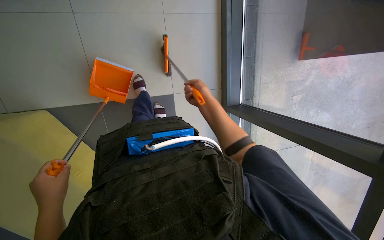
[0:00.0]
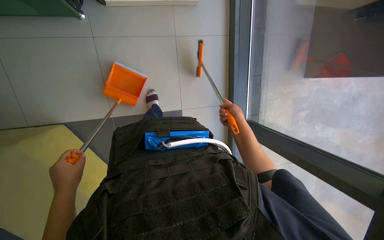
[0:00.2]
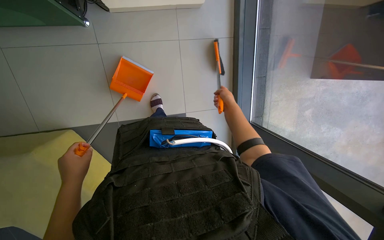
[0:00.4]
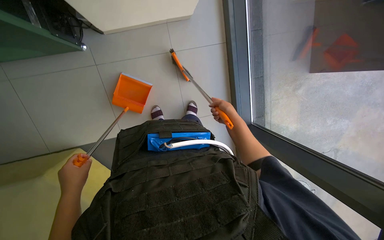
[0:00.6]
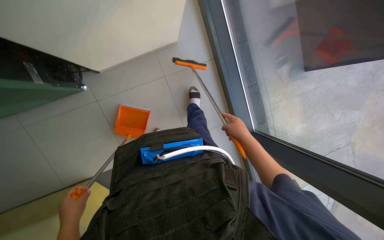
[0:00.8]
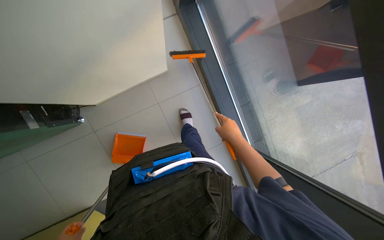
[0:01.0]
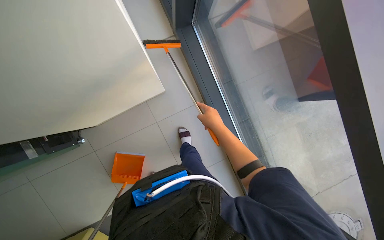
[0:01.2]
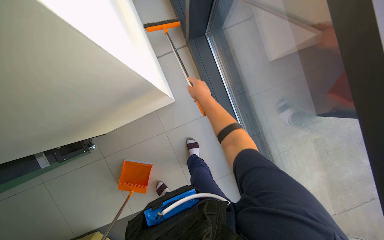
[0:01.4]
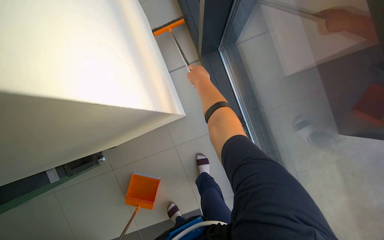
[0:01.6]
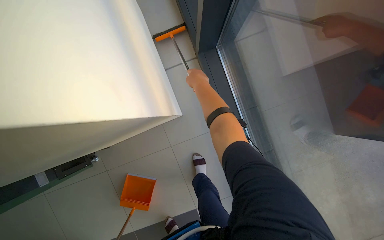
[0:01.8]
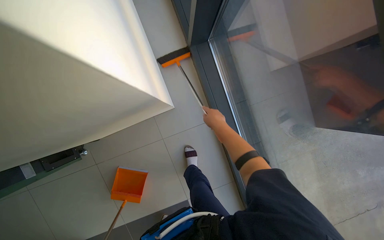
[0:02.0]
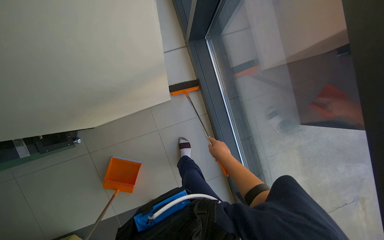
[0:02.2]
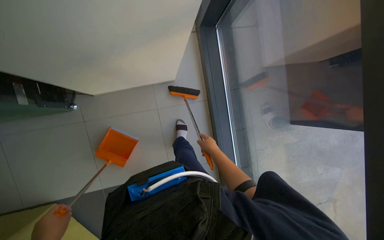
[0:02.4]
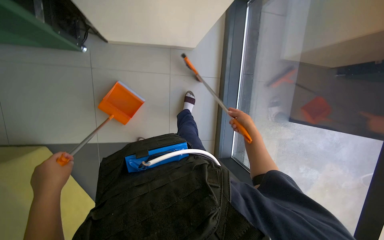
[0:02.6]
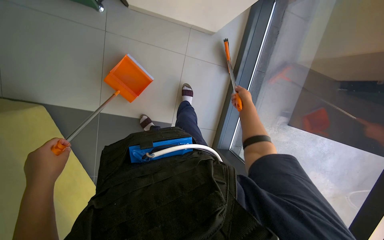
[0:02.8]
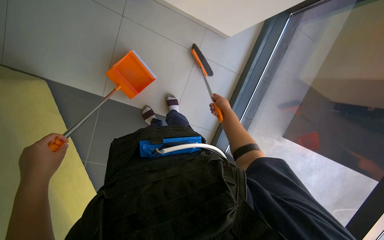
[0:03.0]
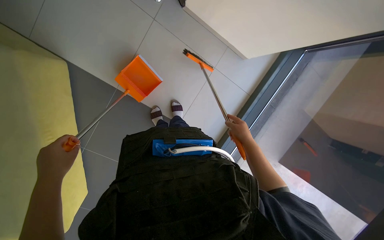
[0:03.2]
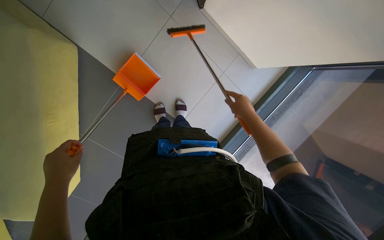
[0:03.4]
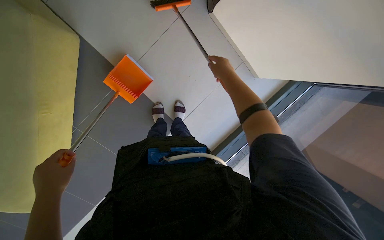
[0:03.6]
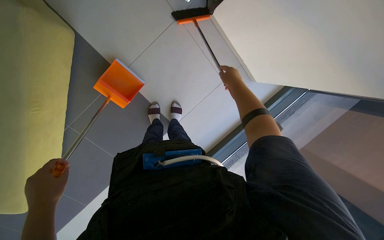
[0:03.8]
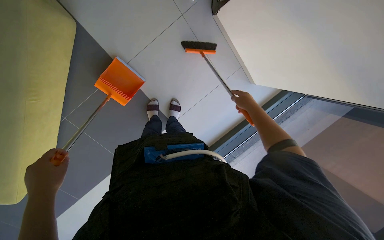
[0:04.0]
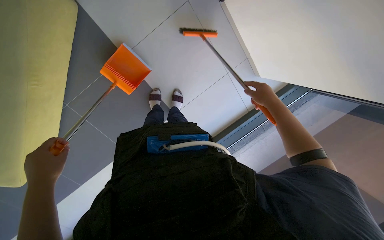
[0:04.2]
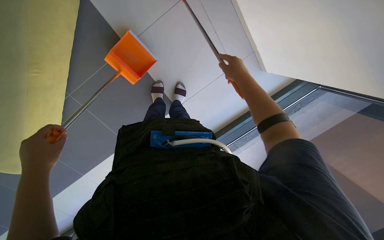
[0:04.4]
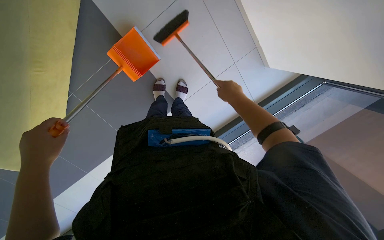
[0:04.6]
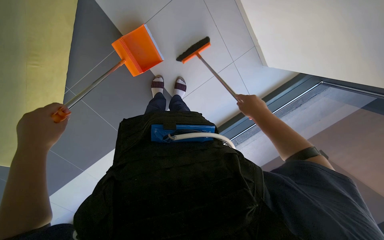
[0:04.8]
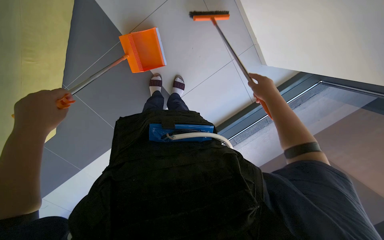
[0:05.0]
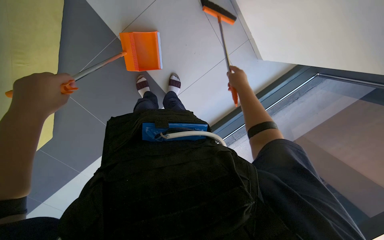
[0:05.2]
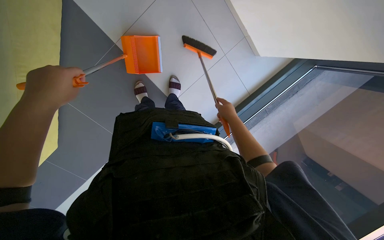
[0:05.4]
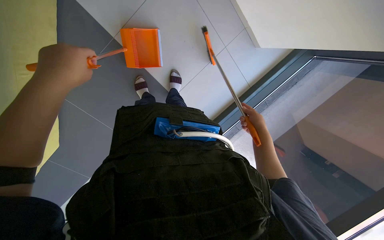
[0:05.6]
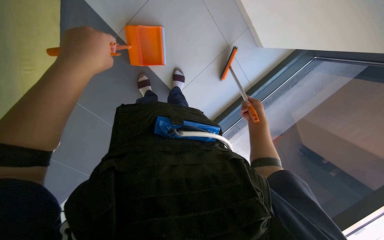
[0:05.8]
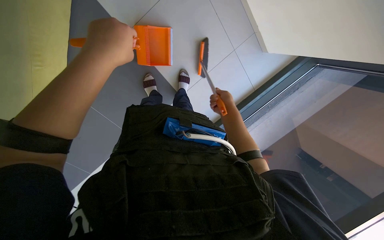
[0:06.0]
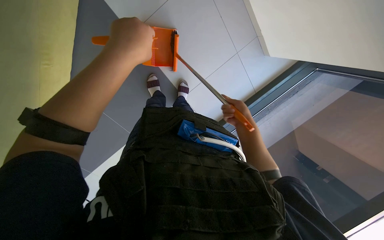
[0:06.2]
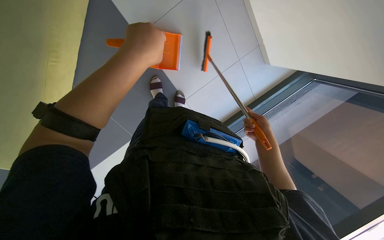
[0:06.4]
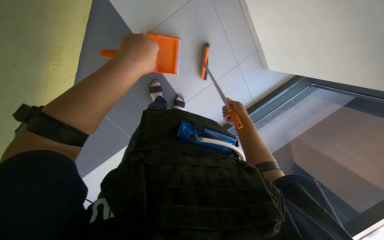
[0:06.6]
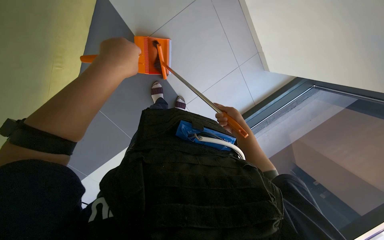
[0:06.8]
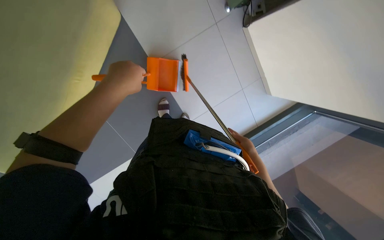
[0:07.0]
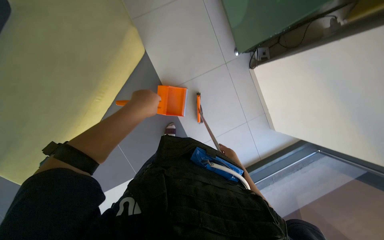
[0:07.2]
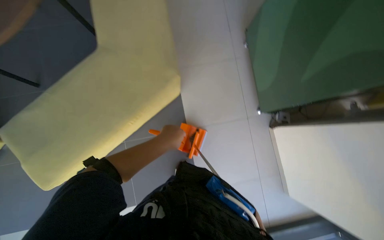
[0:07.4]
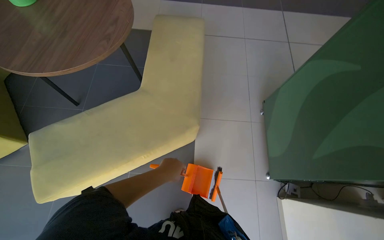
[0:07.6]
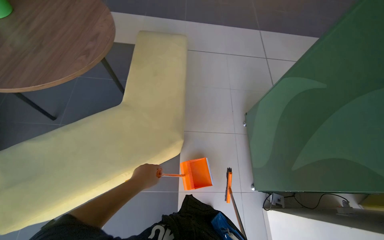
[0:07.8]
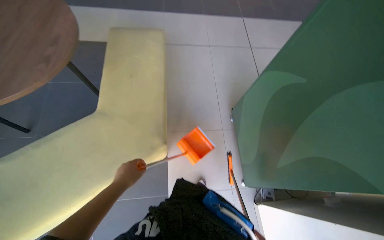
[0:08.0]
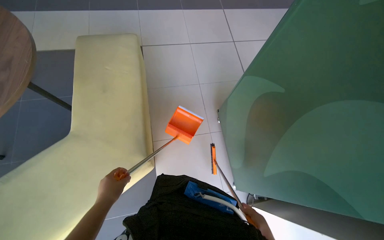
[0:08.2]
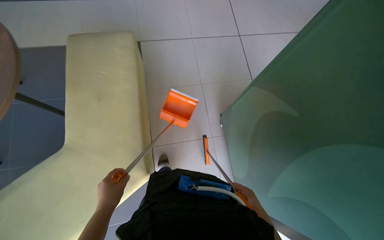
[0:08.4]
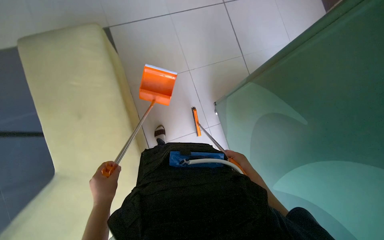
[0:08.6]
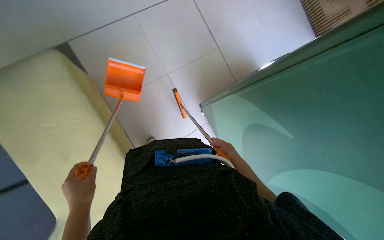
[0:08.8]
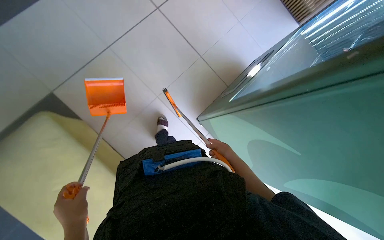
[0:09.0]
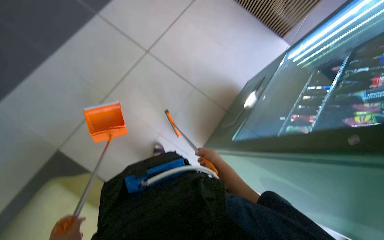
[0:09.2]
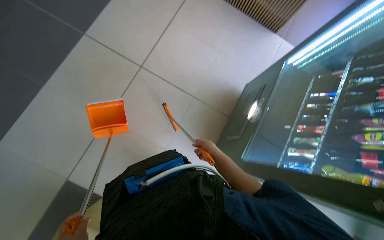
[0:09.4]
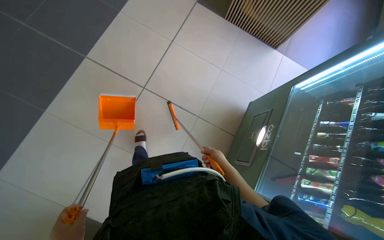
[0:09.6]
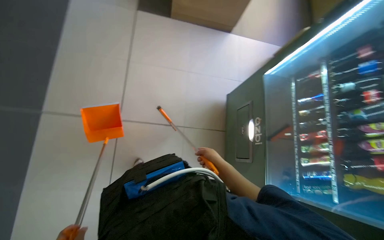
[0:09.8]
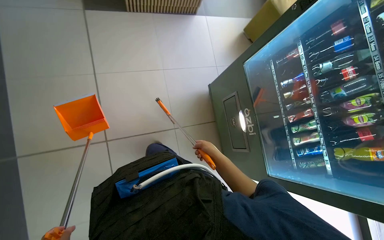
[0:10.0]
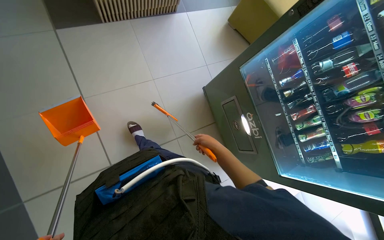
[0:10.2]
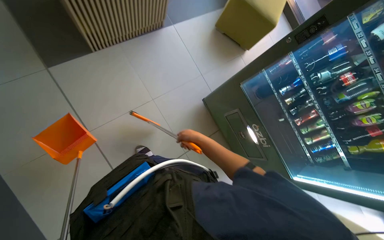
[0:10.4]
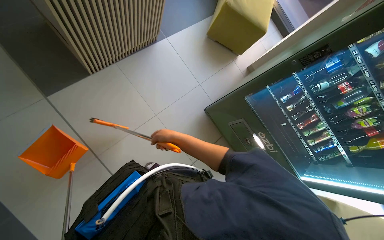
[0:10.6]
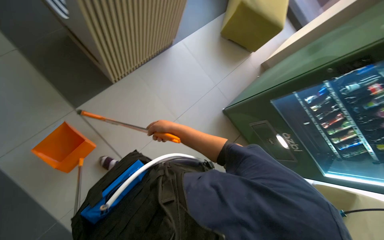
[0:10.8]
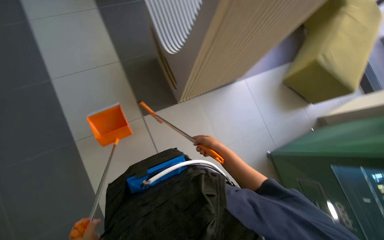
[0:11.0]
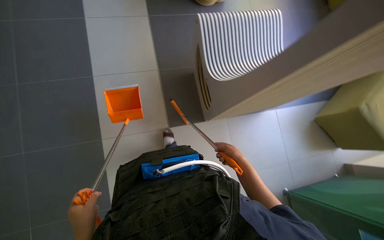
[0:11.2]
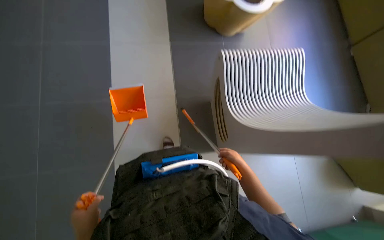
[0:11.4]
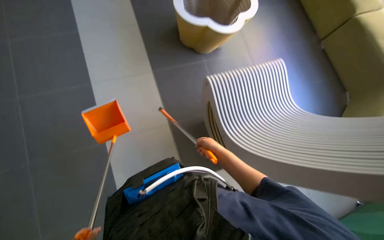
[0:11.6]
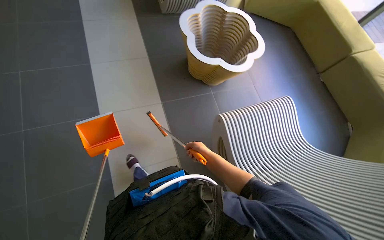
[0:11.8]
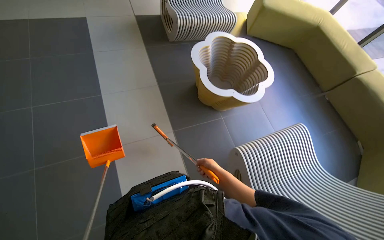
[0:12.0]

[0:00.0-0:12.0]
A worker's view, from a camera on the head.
Job: sweeping floor.
The whole recording: Sweeping floor with broom and dustpan. The worker sweeps the floor with a broom and collects debris with a dustpan.
0:00.0 to 0:01.6: The camera is aimed some 15 degrees further to the left. The view tips upward by roughly 30 degrees. The right hand goes down the picture and returns, some 5 cm each way.
0:01.6 to 0:03.0: The camera sweeps to the right, by some 20 degrees. The view tips downward by roughly 15 degrees. The scene rotates clockwise by about 40 degrees.
0:03.0 to 0:04.4: The scene rotates clockwise by about 30 degrees. The right hand goes roughly 25 cm up the picture and nearer to the camera.
0:04.4 to 0:06.0: The right hand is displaced farther from the camera and down the picture by about 20 cm, while the left hand shifts approximately 35 cm up the picture, to the right and nearer to the camera.
0:06.0 to 0:07.6: The wearer looks approximately 55 degrees further upward. Everything in view rotates approximately 45 degrees clockwise.
0:07.6 to 0:09.0: The wearer looks some 50 degrees further to the right. The view tilts roughly 20 degrees downward.
0:09.0 to 0:10.4: The camera is carried some 40 cm. The wearer looks approximately 15 degrees further upward. The scene rotates counterclockwise by about 45 degrees.
0:10.4 to 0:12.0: The camera is carried some 40 cm. The view tilts about 30 degrees upward.

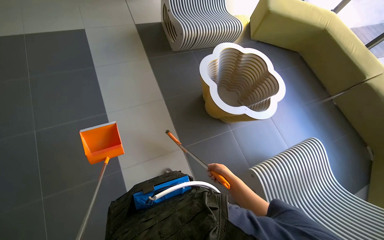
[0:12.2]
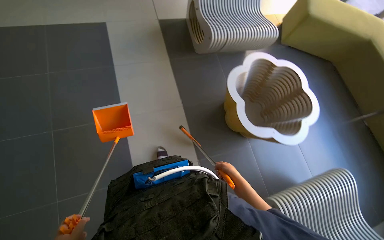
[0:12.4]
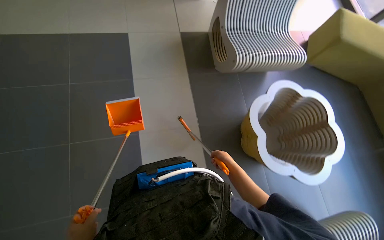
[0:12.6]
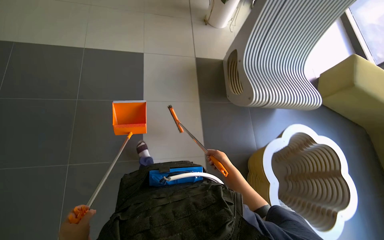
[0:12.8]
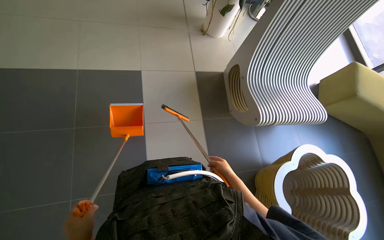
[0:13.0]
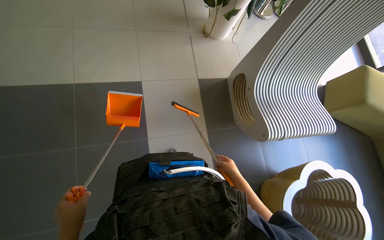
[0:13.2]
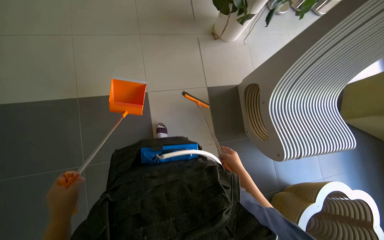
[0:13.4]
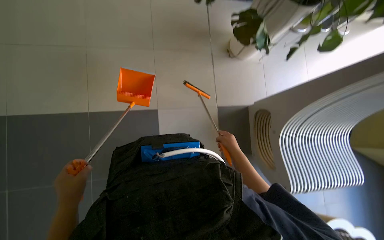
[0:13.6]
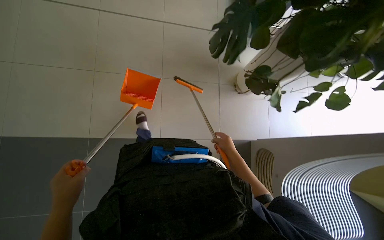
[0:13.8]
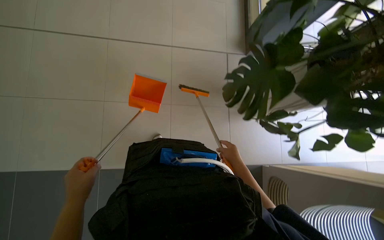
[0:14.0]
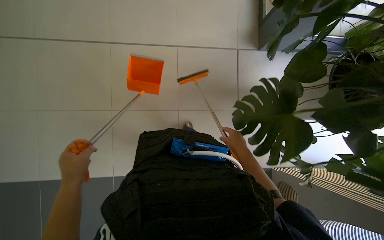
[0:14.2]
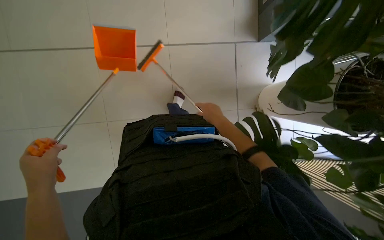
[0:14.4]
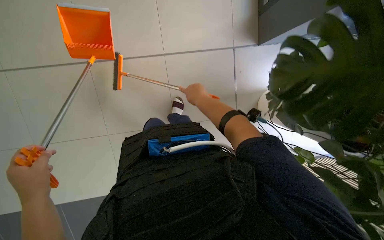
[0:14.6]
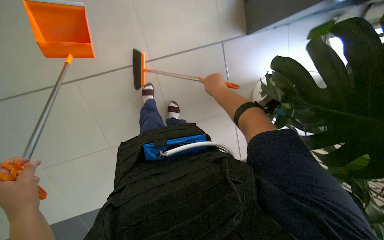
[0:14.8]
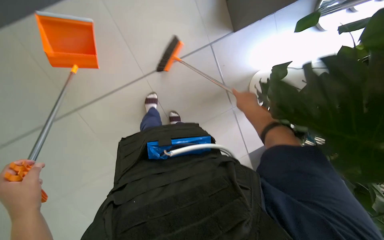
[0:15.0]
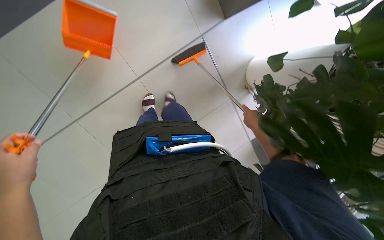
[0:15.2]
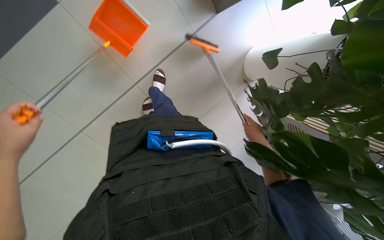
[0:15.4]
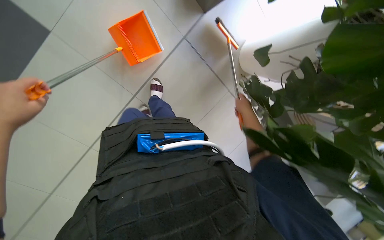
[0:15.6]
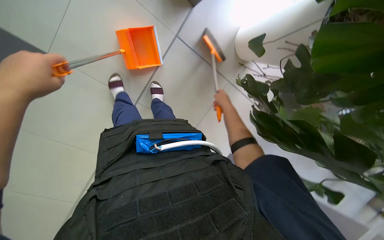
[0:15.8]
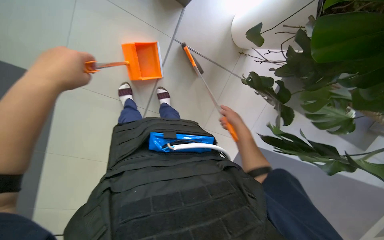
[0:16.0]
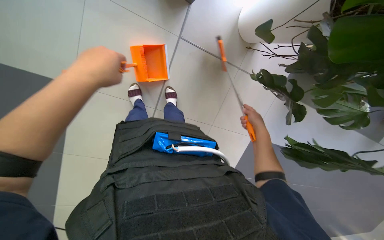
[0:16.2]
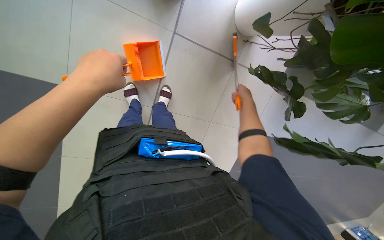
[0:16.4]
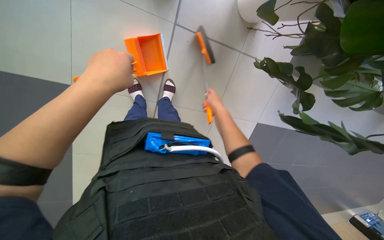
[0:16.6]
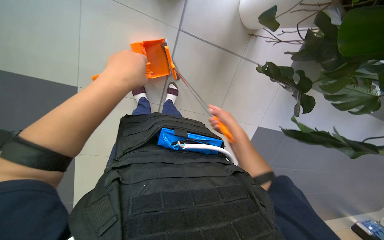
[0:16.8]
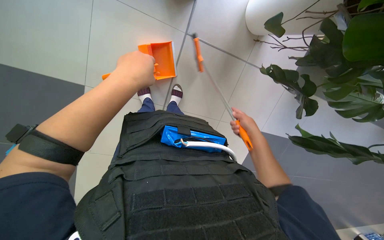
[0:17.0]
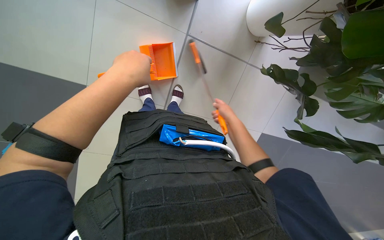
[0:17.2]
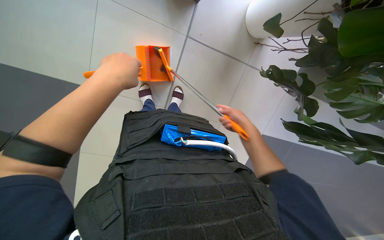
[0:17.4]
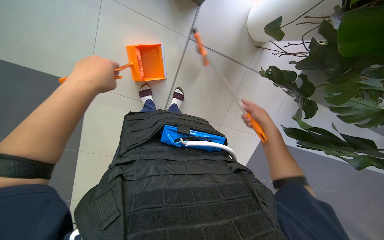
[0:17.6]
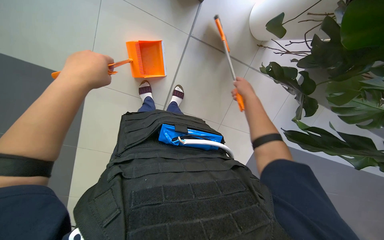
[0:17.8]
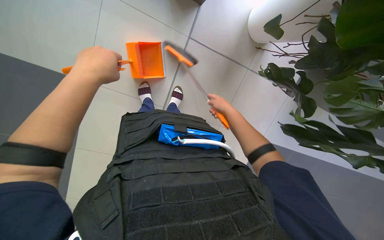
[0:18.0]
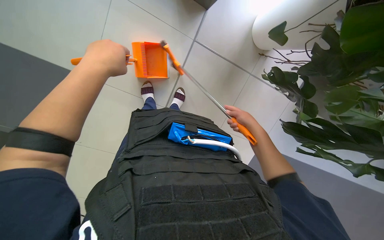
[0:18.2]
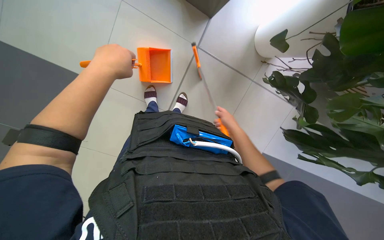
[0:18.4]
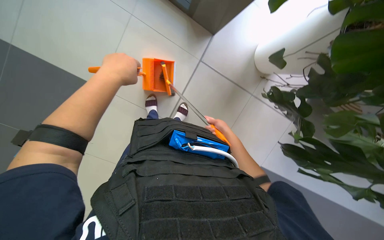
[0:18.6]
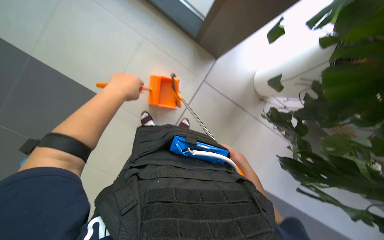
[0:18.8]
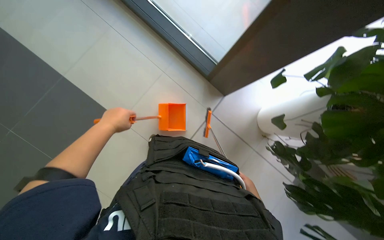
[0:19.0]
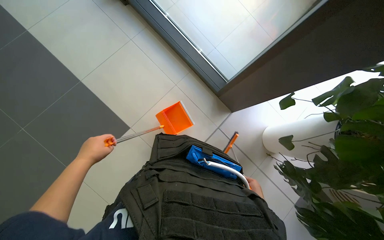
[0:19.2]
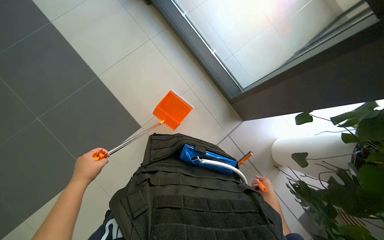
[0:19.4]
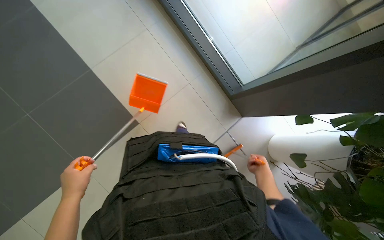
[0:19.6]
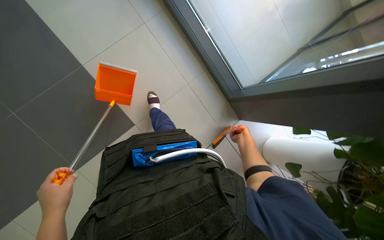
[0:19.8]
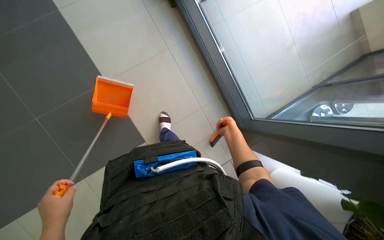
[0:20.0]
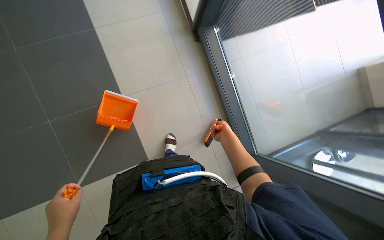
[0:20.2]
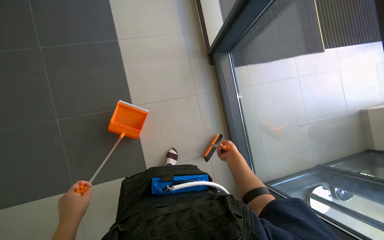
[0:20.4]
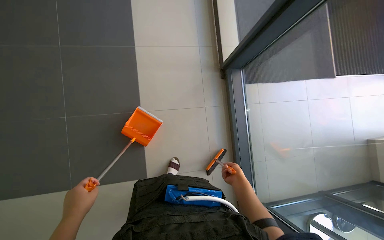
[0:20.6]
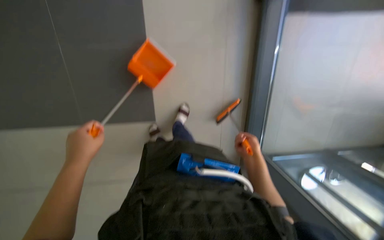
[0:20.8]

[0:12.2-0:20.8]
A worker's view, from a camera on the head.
Job: sweeping floor.
The whole recording: Sweeping floor with broom and dustpan. The worker sweeps the floor with a broom and collects debris with a dustpan.
0:15.0 to 0:16.6: The camera sweeps to the left, by roughly 15 degrees. The scene turns about 35 degrees counterclockwise in the picture. The right hand goes about 10 cm to the left.
0:16.6 to 0:18.0: The right hand swings left and right, approximately 15 cm each way, with 3 reversals, while the left hand heads to the left, covering roughly 10 cm.
0:18.0 to 0:19.4: The camera pitches upward, by about 35 degrees. The scene rotates clockwise by approximately 30 degrees.
0:19.4 to 0:20.8: Everything in view rotates roughly 40 degrees clockwise.
